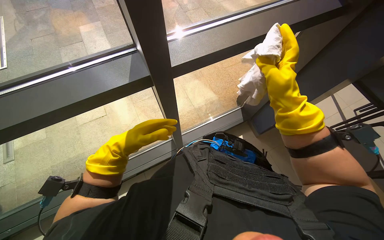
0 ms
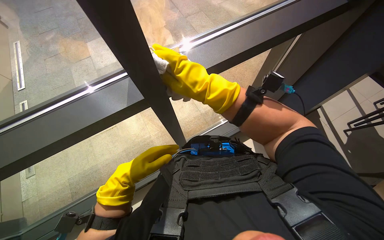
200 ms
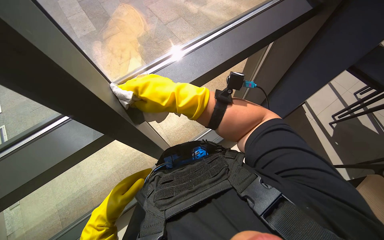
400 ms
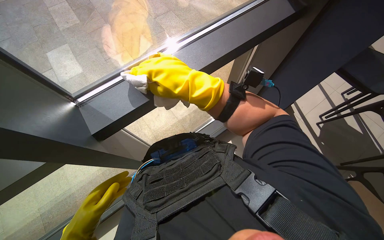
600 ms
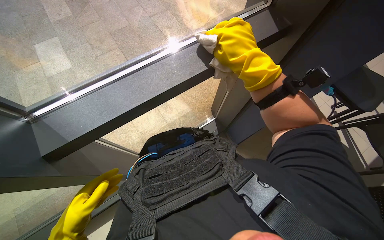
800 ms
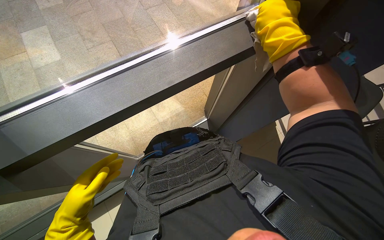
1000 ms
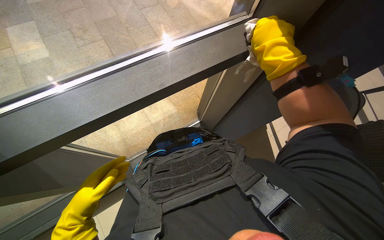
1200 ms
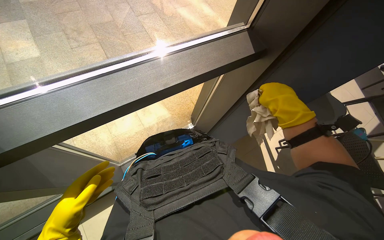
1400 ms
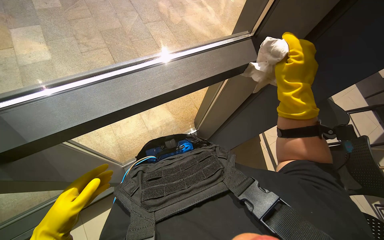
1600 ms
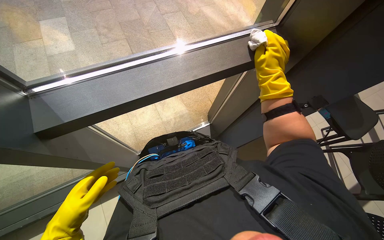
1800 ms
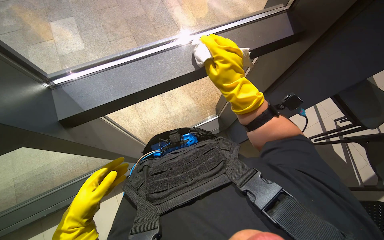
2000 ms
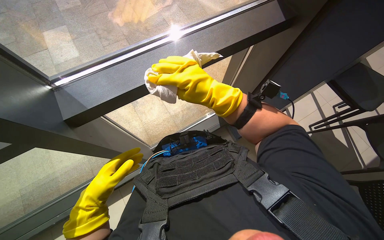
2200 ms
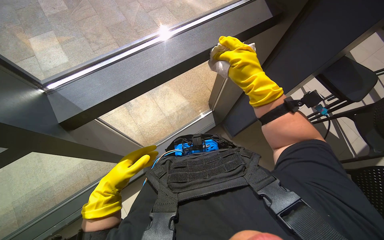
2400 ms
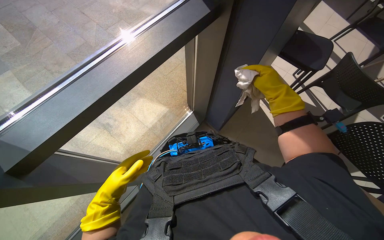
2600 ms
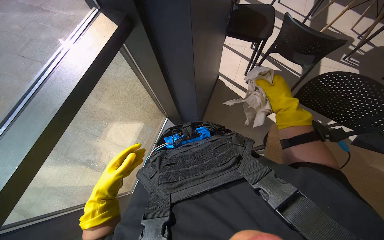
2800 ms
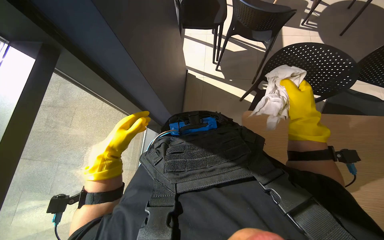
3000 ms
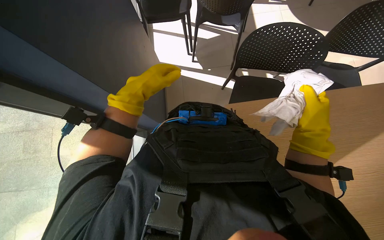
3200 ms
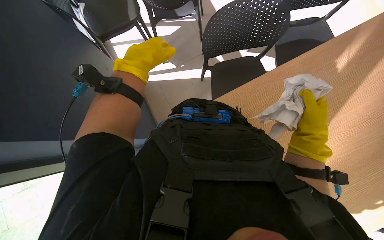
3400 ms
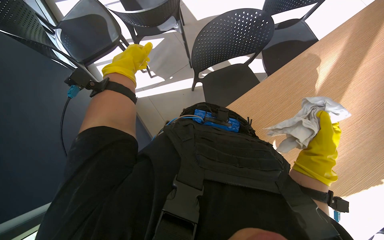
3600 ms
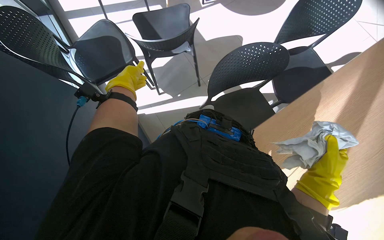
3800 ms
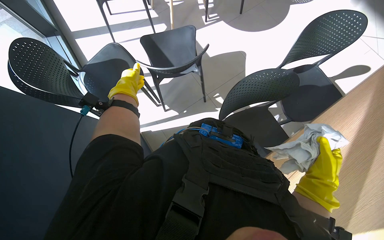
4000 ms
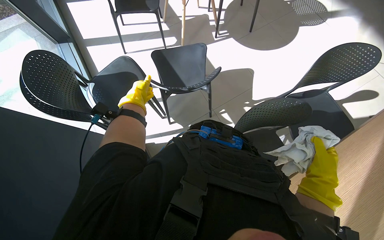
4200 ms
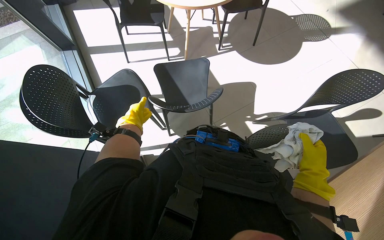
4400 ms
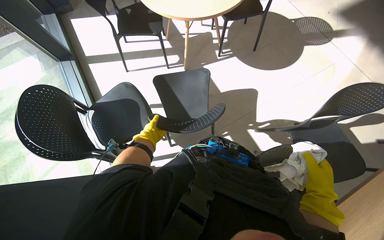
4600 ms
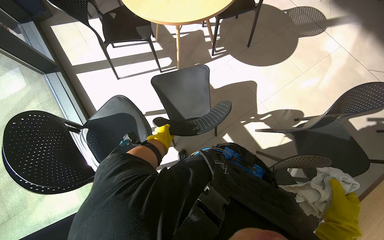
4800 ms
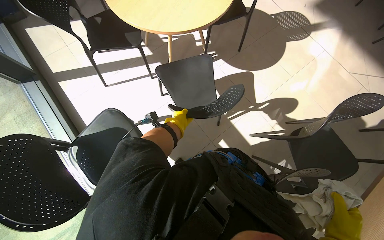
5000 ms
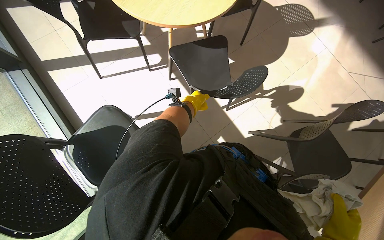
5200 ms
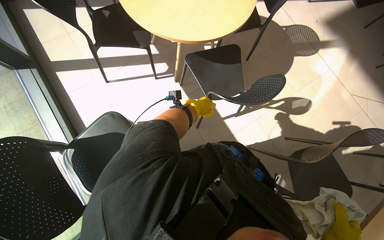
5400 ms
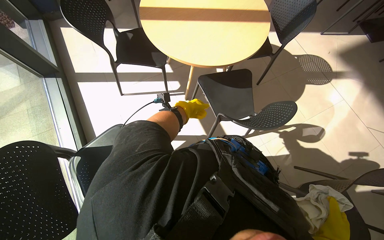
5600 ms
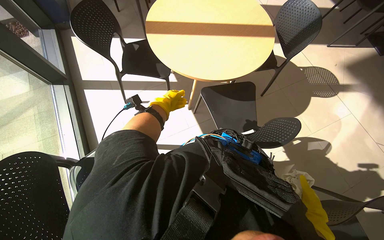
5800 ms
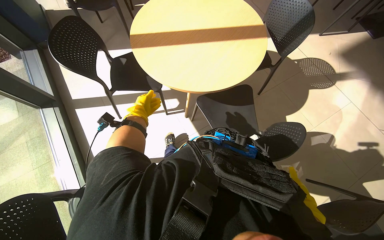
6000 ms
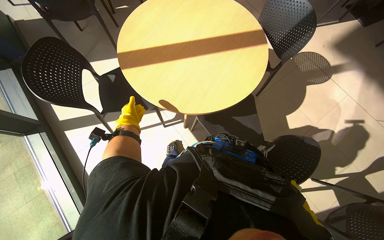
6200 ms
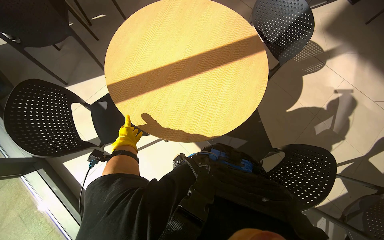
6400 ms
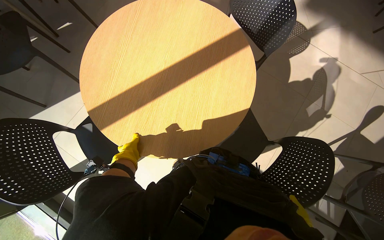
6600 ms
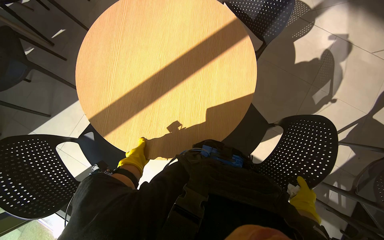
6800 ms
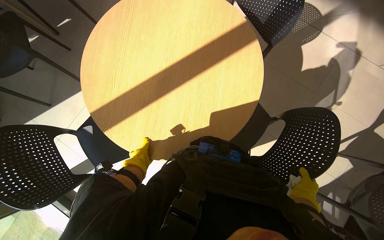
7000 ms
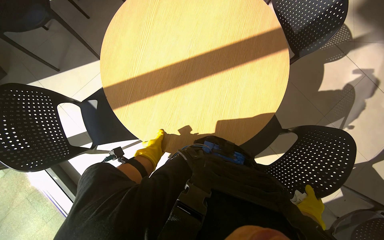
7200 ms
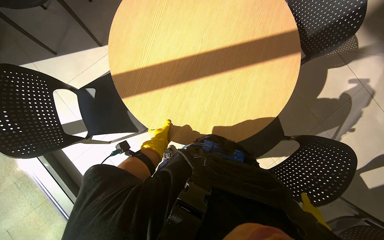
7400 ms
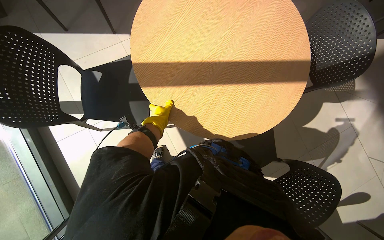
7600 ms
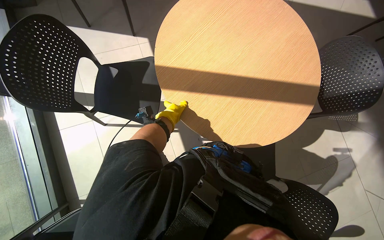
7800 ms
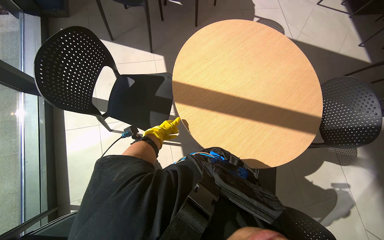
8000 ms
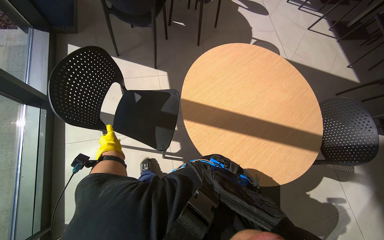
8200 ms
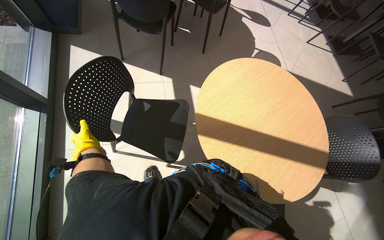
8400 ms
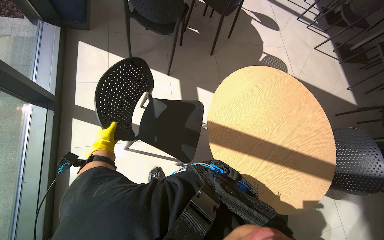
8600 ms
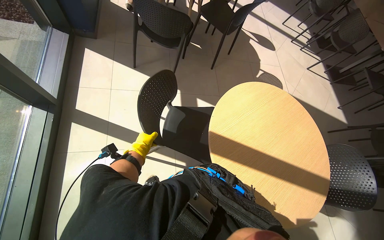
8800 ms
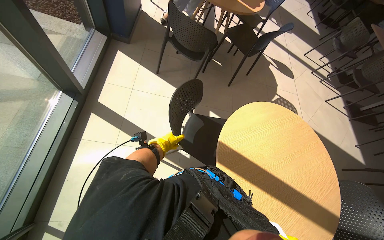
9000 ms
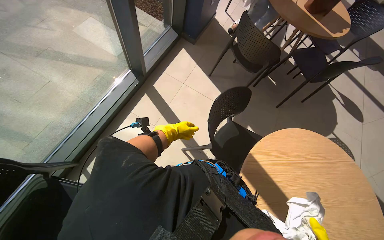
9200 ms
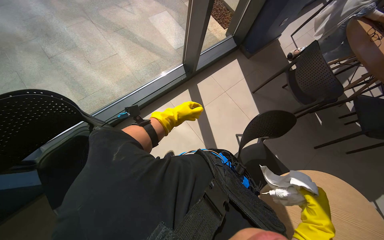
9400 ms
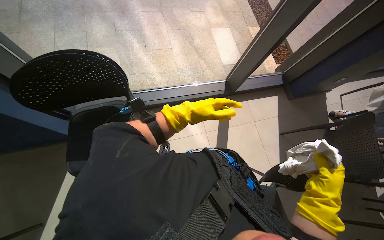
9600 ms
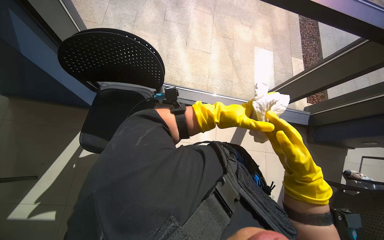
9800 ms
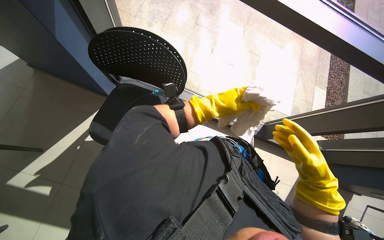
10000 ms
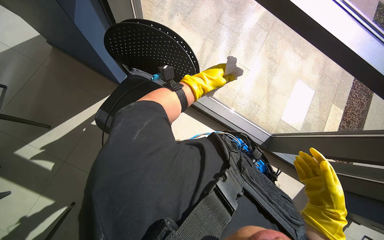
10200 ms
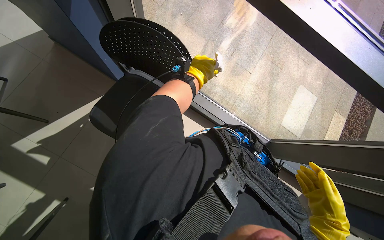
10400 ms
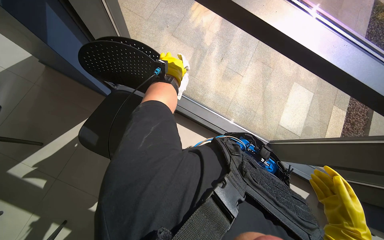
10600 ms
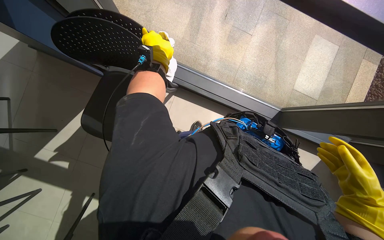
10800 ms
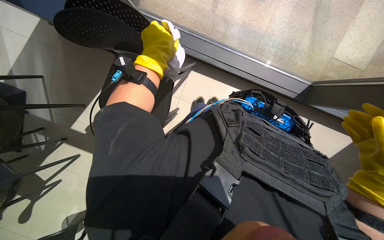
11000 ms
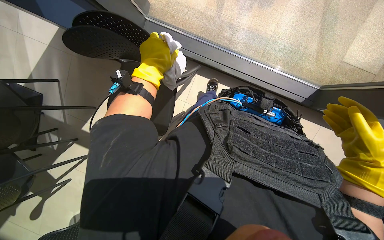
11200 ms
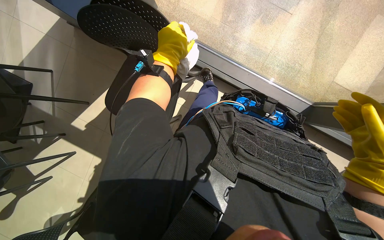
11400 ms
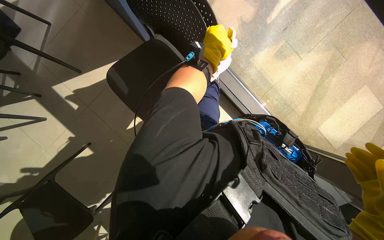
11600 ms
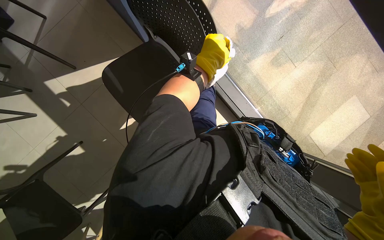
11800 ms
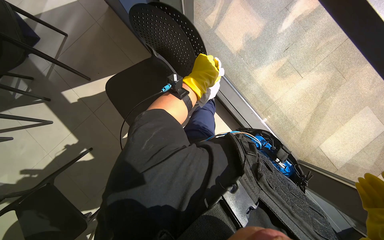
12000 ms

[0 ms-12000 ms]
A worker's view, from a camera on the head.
Job: wiping surfaces.
The whole recording: Cleaning various surfaces. The worker prepares a cloth and cleans multiple surfaces including a picture, plant, wall, window, table, and chair.
0 ms to 1600 ms: The wearer looks some 30 degrees further to the right.
1600 ms to 3000 ms: The scene turns roughly 45 degrees counterclockwise in the picture.
3000 ms to 4400 ms: The wearer moves some 60 cm.
4400 ms to 6000 ms: The head travels about 60 cm.
7600 ms to 9000 ms: The camera travels to the left, approximately 40 cm. The view tilts some 25 degrees upward. The scene turns some 30 degrees clockwise in the picture.
9000 ms to 10400 ms: The head rotates approximately 115 degrees to the left.

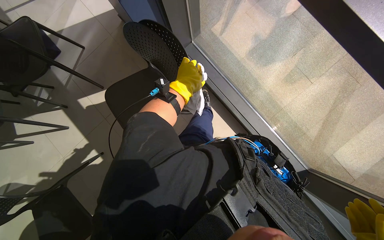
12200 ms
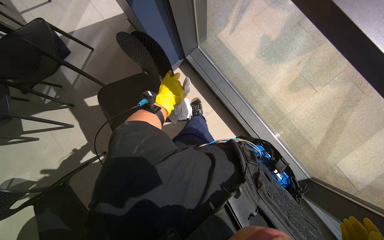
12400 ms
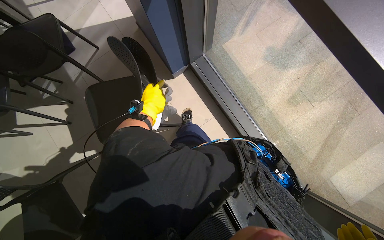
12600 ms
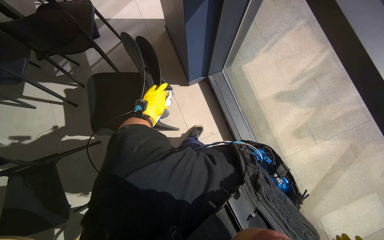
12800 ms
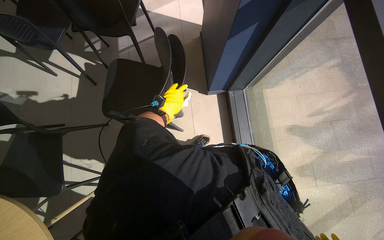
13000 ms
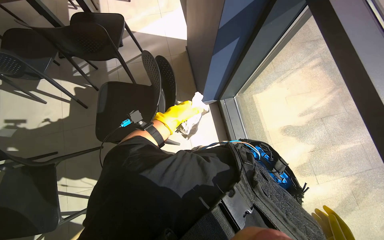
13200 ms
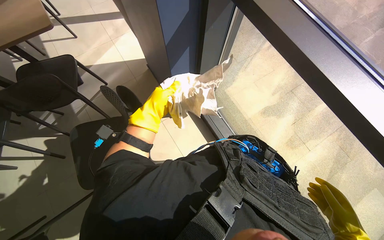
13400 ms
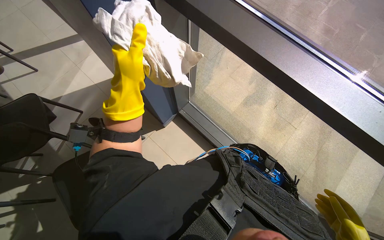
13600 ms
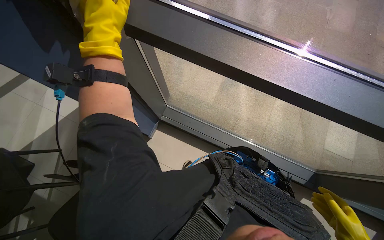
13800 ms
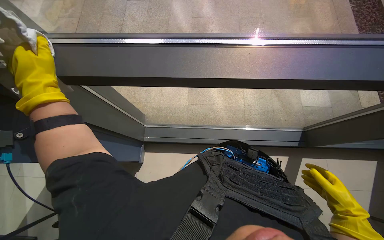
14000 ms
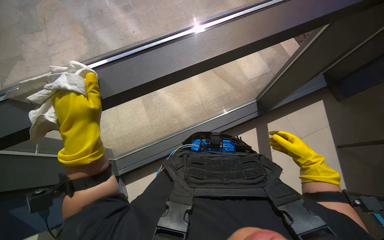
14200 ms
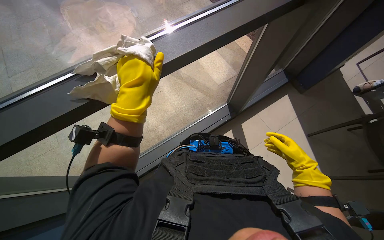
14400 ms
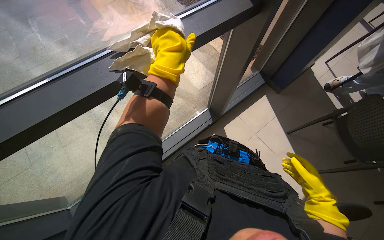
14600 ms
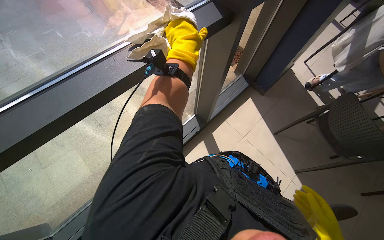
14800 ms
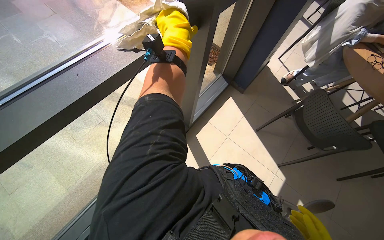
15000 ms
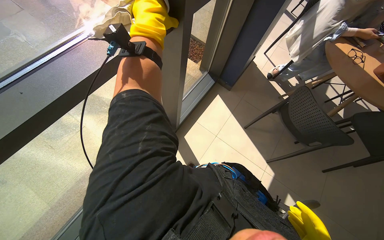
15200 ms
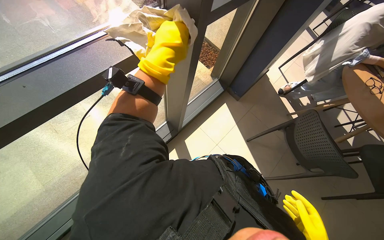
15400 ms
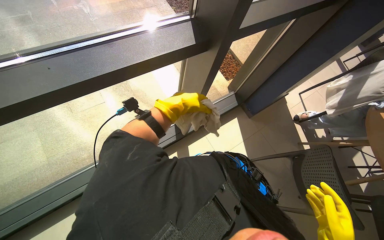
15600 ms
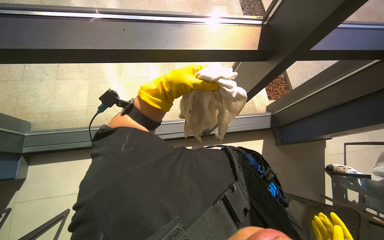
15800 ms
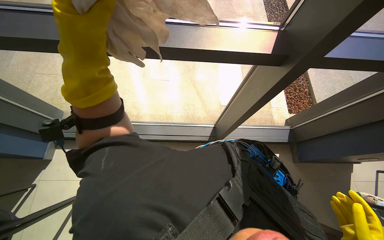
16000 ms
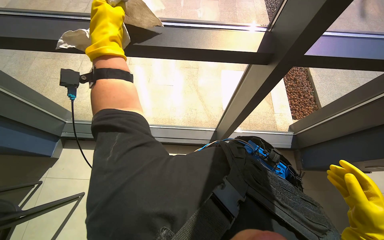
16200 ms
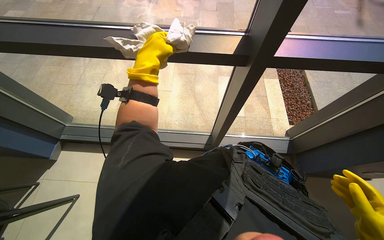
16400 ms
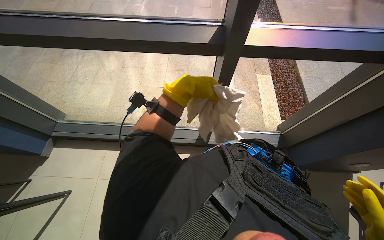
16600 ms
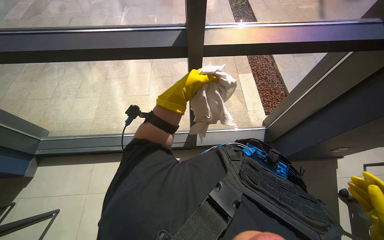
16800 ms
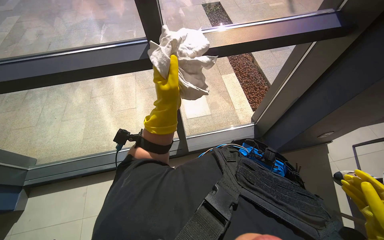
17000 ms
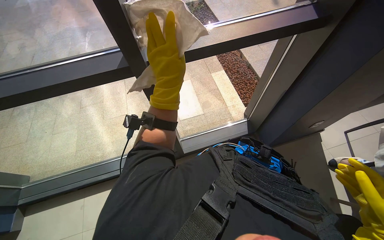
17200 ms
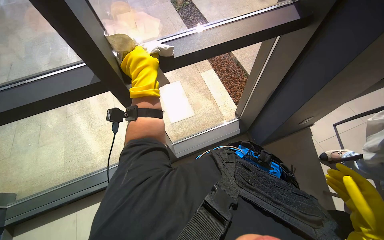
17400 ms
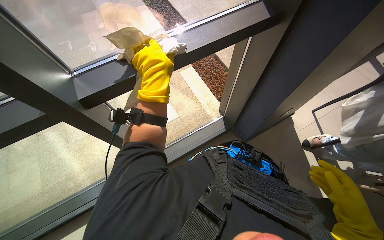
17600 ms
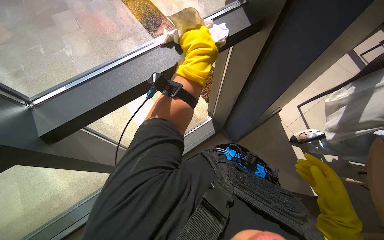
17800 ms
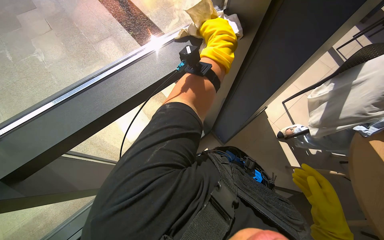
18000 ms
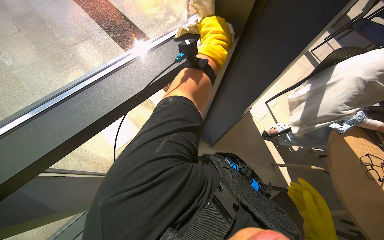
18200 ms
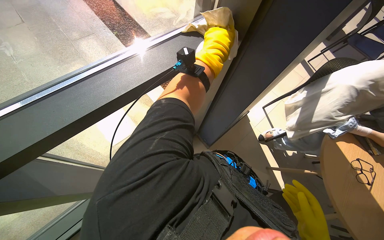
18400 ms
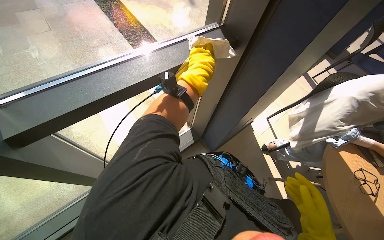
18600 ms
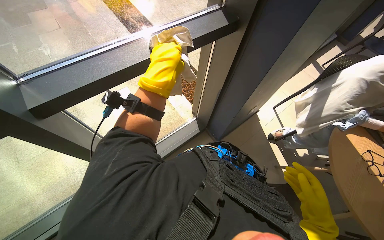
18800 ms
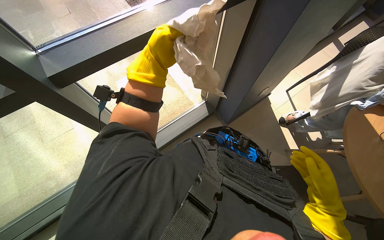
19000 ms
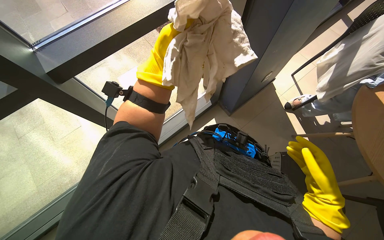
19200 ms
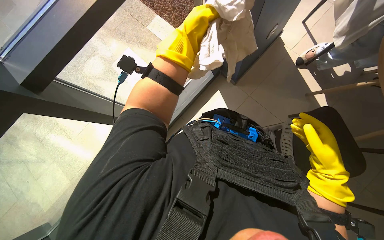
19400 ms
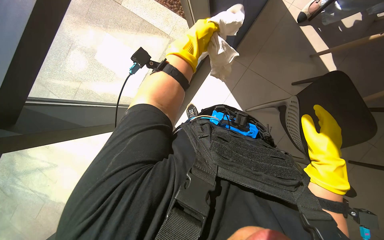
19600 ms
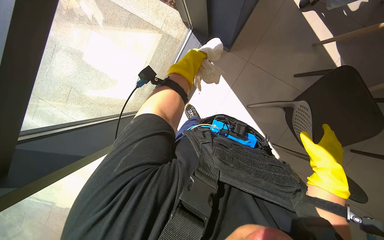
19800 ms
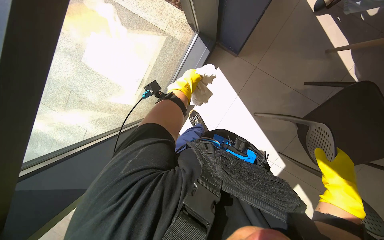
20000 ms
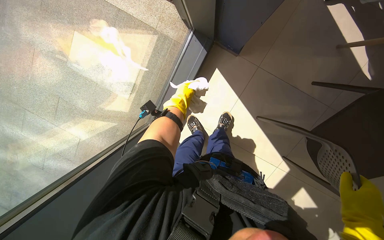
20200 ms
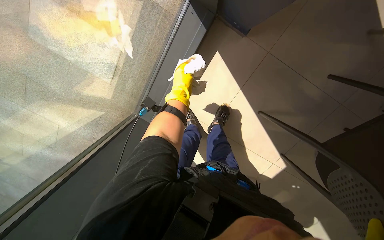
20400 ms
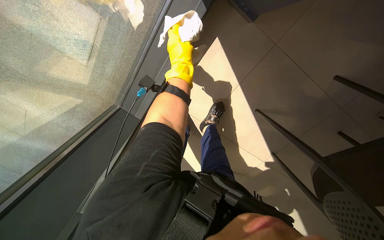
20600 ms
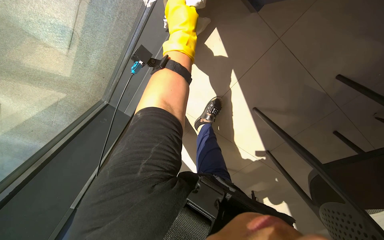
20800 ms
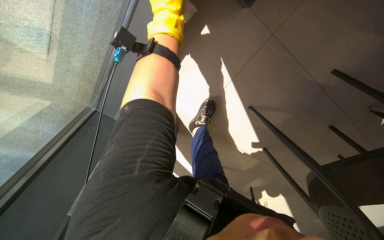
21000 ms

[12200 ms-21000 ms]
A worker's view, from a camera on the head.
Job: wiping surfaces.
The whole recording: Cleaning various surfaces. The worker prepares a cloth and cleans multiple surfaces including a picture, plant, wall, window, table, and chair.
12200 ms to 13600 ms: The wearer looks about 15 degrees further upward.
13600 ms to 15200 ms: The wearer's head swings about 35 degrees to the right. The left hand moves some 15 cm to the left and comes back.
15200 ms to 16600 ms: The wearer's head swings approximately 55 degrees to the left.
16600 ms to 18000 ms: The head turns to the right by roughly 40 degrees. The left hand moves to the right, up the picture and farther from the camera, roughly 80 cm.
18000 ms to 19600 ms: The view tips downward by some 20 degrees.
19600 ms to 21000 ms: The view tilts approximately 20 degrees downward.
